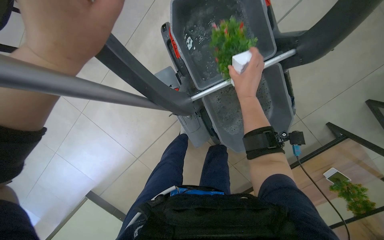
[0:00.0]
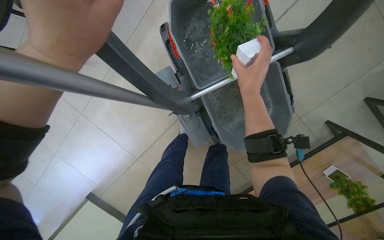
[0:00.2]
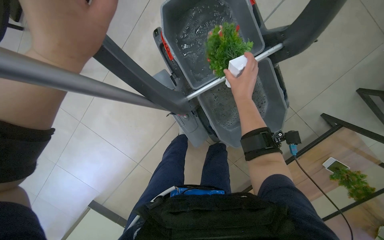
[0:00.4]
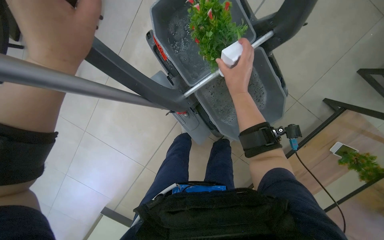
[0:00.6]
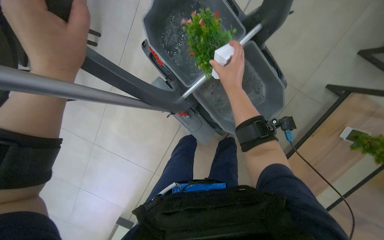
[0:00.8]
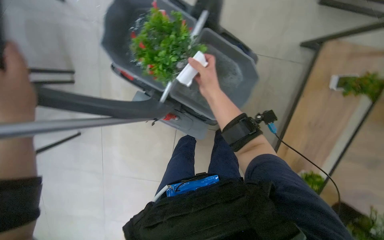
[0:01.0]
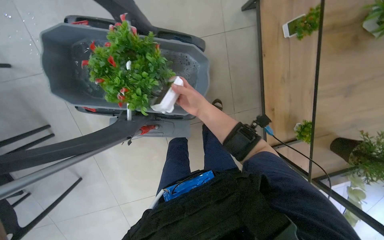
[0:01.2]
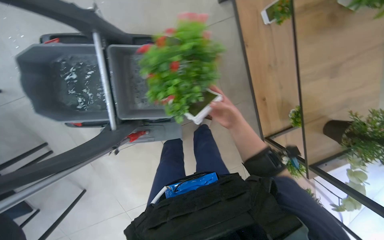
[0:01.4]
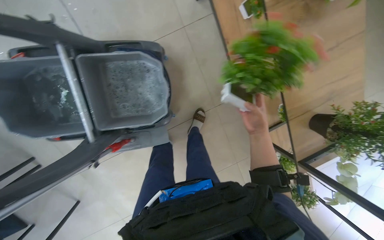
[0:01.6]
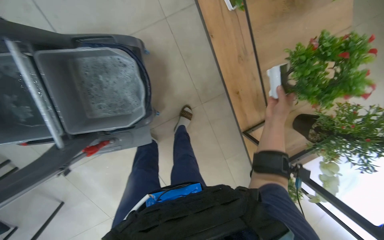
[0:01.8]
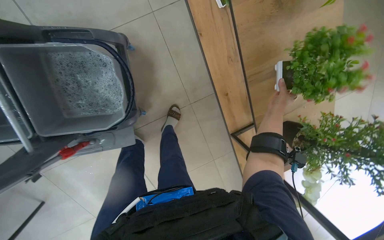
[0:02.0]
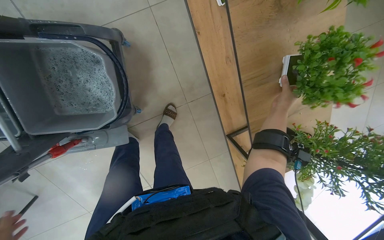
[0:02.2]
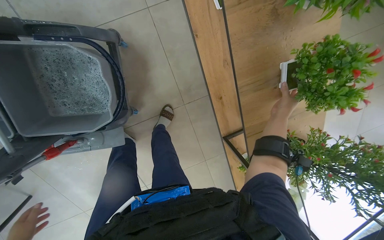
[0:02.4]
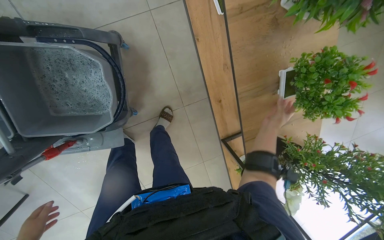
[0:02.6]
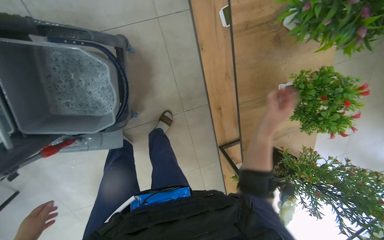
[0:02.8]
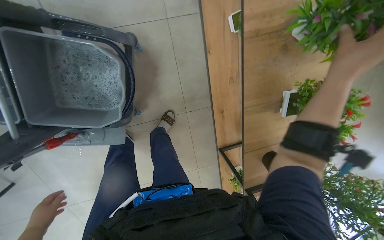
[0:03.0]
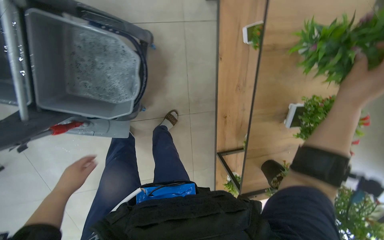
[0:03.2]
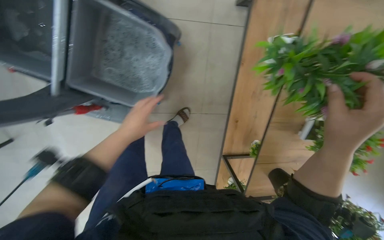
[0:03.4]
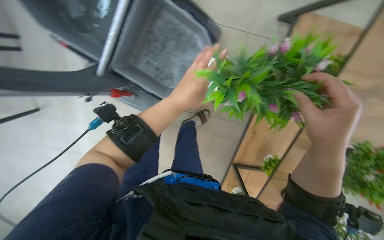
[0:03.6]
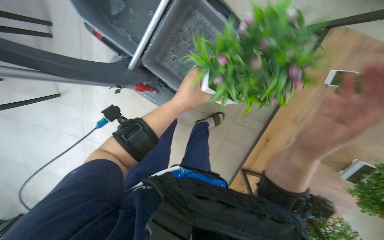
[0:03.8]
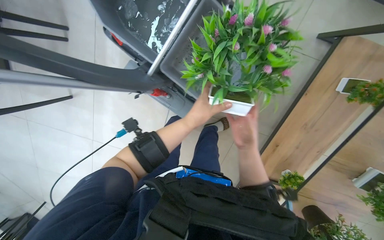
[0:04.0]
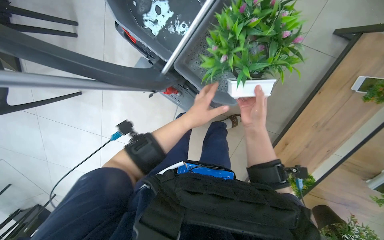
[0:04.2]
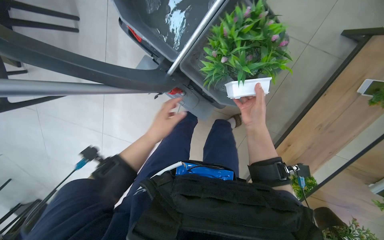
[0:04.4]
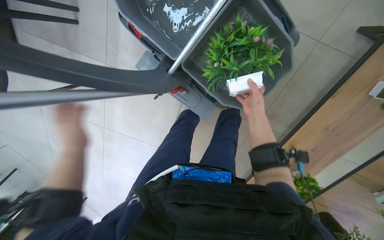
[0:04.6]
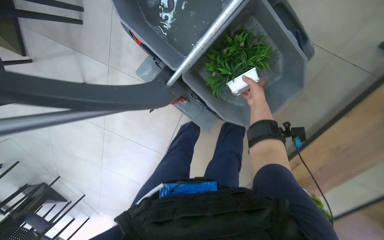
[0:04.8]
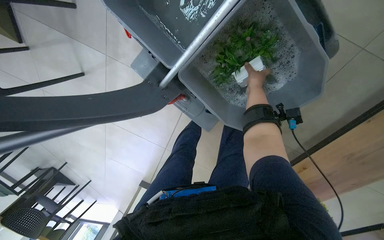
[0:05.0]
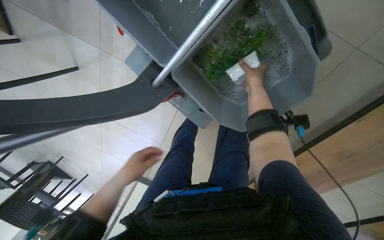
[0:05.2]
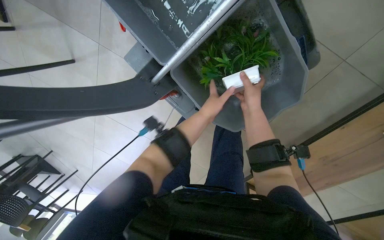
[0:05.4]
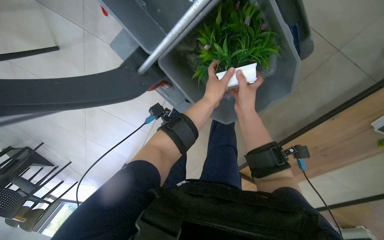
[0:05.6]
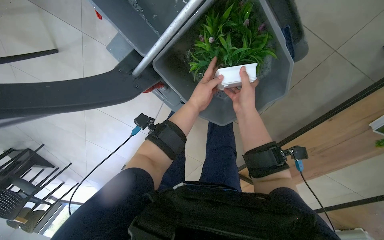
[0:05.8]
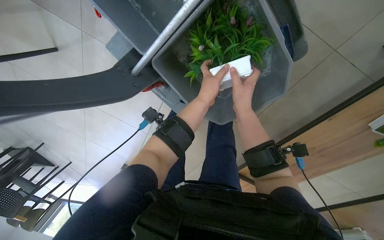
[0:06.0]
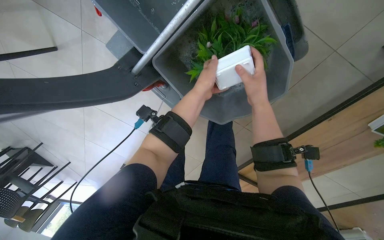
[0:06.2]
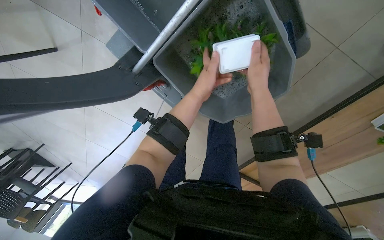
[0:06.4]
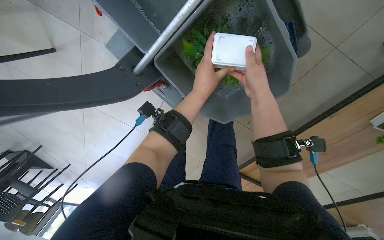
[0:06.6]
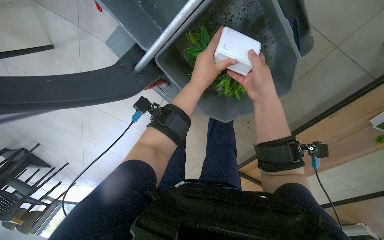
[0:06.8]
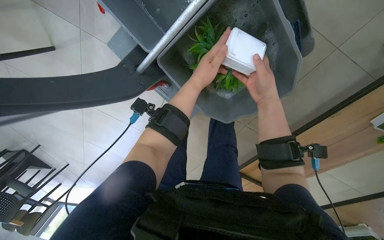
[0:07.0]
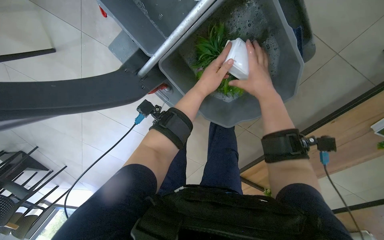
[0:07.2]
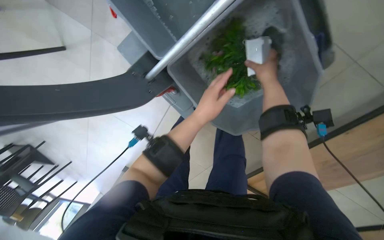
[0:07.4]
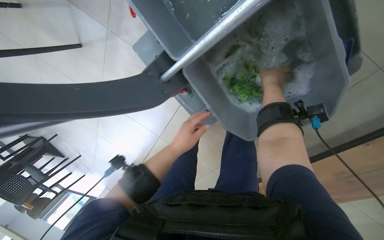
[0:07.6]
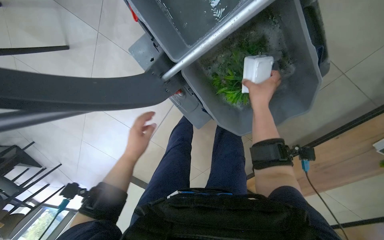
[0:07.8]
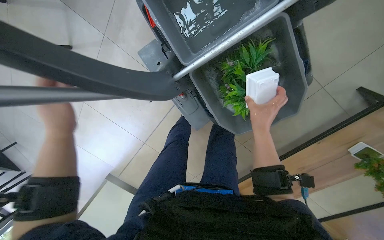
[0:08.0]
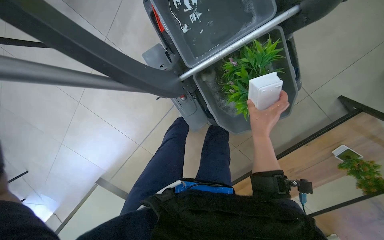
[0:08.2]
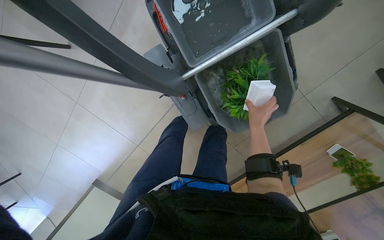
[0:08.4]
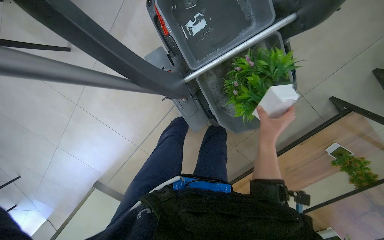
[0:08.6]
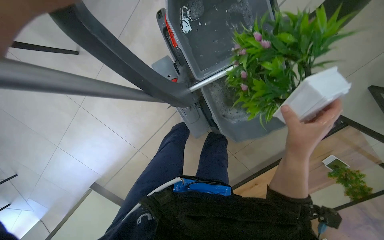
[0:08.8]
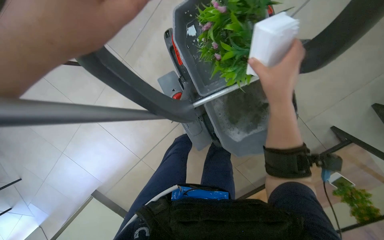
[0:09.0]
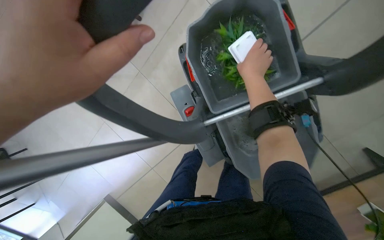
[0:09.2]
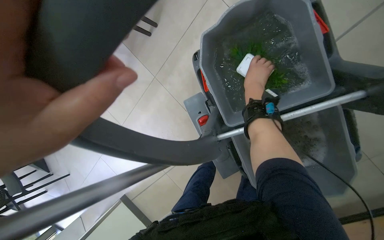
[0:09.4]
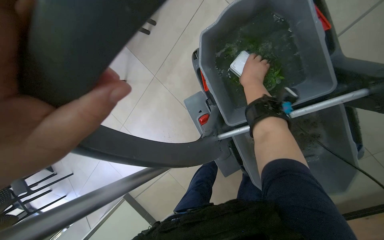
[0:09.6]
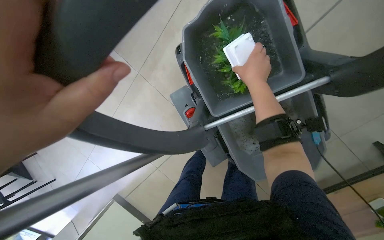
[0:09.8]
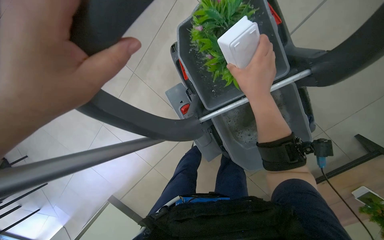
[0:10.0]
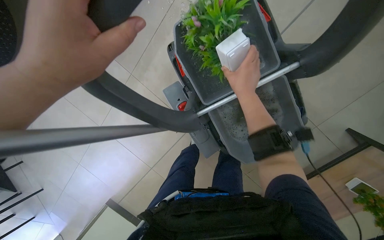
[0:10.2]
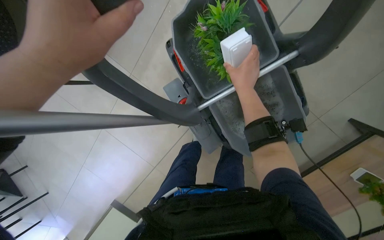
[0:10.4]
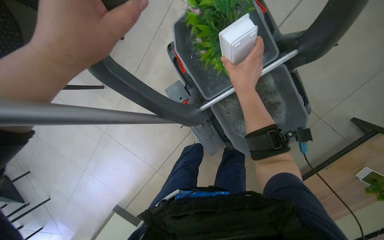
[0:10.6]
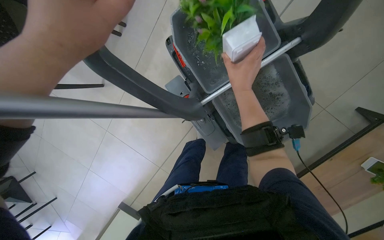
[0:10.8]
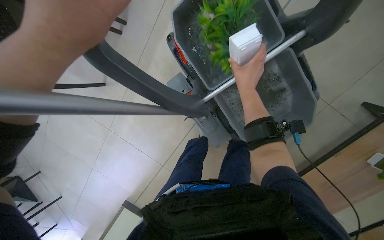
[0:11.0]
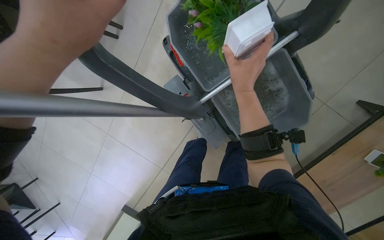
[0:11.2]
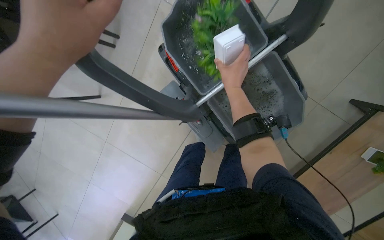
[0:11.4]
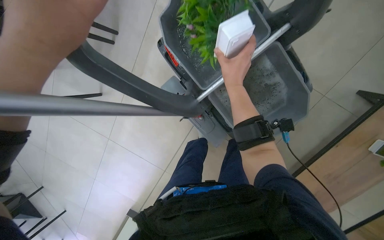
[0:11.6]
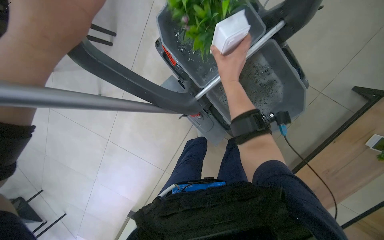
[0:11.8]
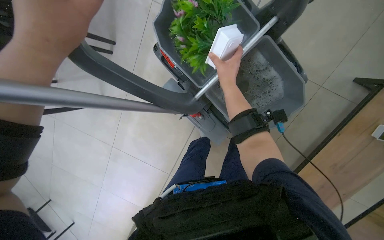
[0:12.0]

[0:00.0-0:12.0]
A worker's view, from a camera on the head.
Job: wiping surfaces.
The whole recording: Washing potted plants. The worker picks up decorative plants and flowers from a shelf, washes them in a cleaning cart, and places them back on the shelf.
0:00.0 to 0:01.6: Everything in view rotates roughly 50 degrees counterclockwise.
0:01.6 to 0:03.0: The right hand heads up the picture, to the right and nearer to the camera, covering some 40 cm.
0:03.0 to 0:04.4: The head travels some 40 cm. The scene turns about 35 degrees clockwise in the picture.
0:04.4 to 0:06.0: The wearer looks roughly 15 degrees further downward. The right hand travels farther from the camera and back again, approximately 20 cm each way.
0:06.0 to 0:07.6: The left hand is displaced to the left and down the picture by roughly 20 cm. Meanwhile the right hand goes some 15 cm up the picture.
0:07.6 to 0:09.0: The view tips upward by some 15 degrees. The right hand heads nearer to the camera, covering approximately 40 cm.
0:09.0 to 0:10.4: The right hand moves nearer and farther over about 20 cm, changing direction 2 times.
0:10.4 to 0:12.0: The hands make small movements and keep their place.

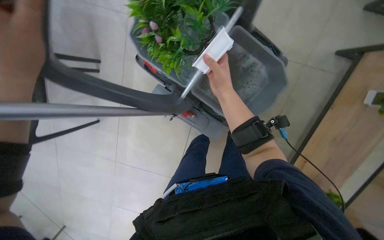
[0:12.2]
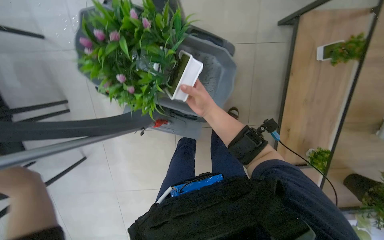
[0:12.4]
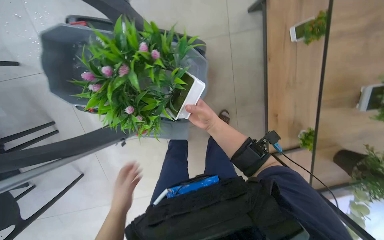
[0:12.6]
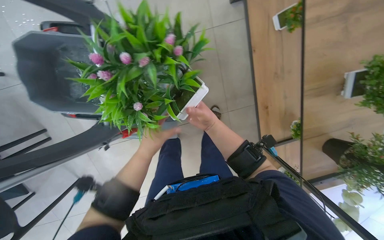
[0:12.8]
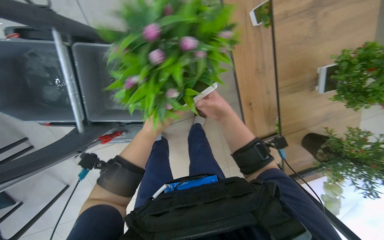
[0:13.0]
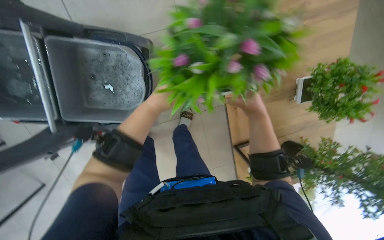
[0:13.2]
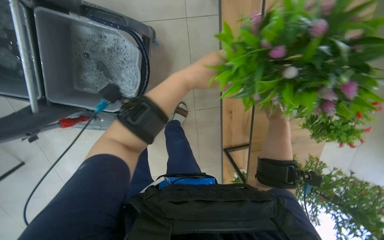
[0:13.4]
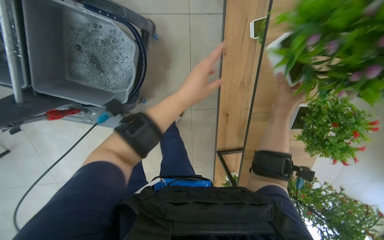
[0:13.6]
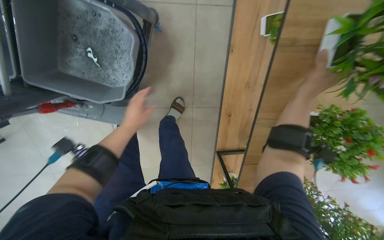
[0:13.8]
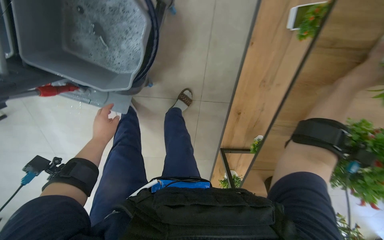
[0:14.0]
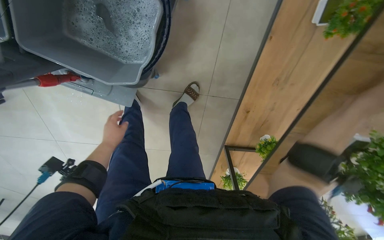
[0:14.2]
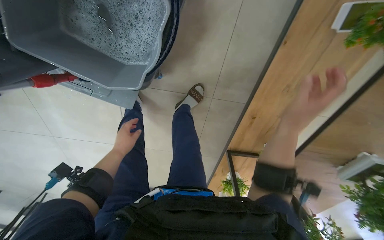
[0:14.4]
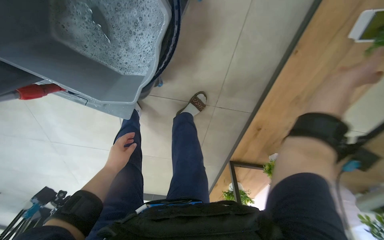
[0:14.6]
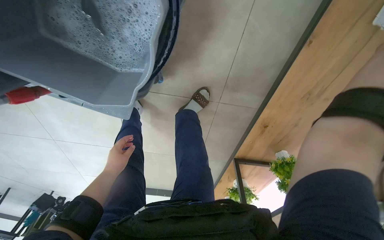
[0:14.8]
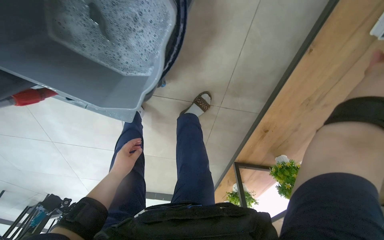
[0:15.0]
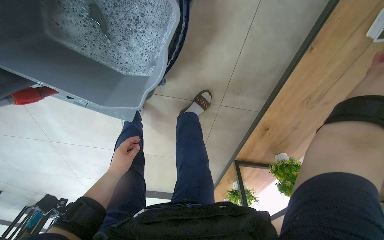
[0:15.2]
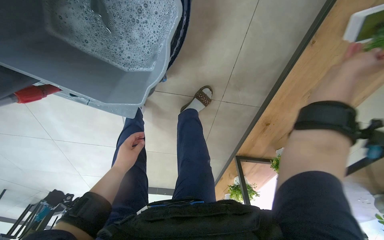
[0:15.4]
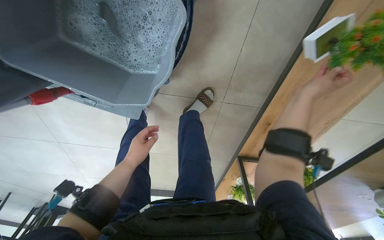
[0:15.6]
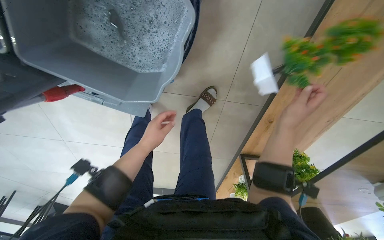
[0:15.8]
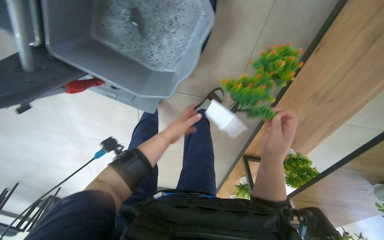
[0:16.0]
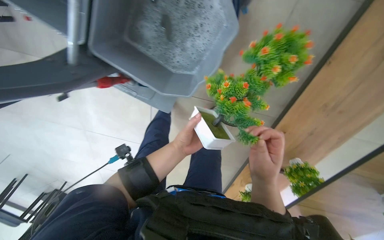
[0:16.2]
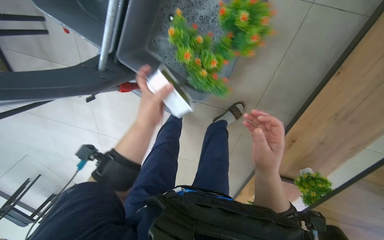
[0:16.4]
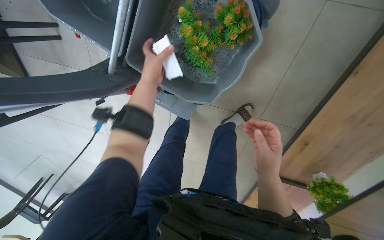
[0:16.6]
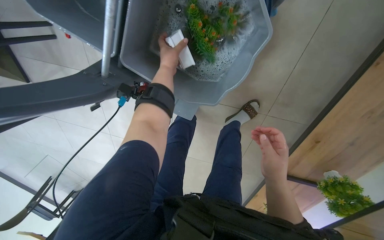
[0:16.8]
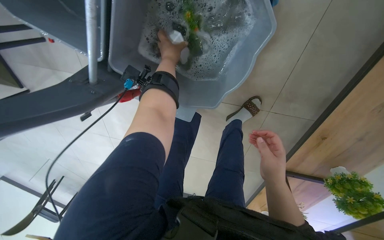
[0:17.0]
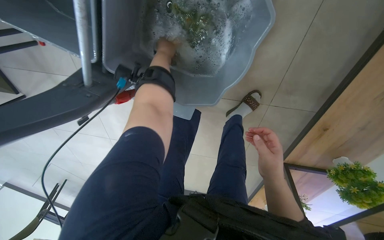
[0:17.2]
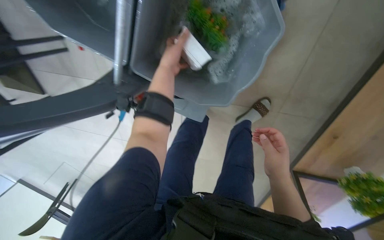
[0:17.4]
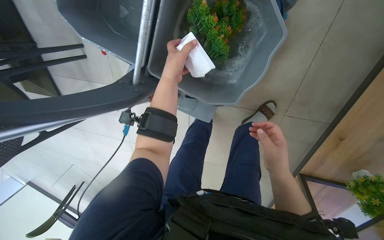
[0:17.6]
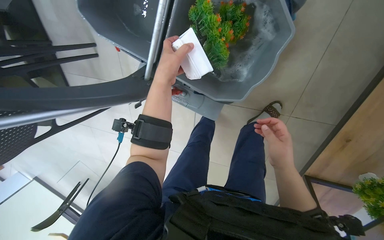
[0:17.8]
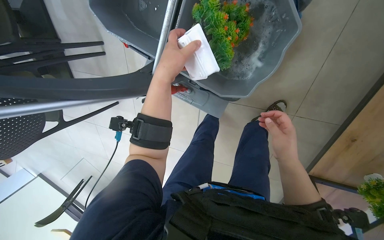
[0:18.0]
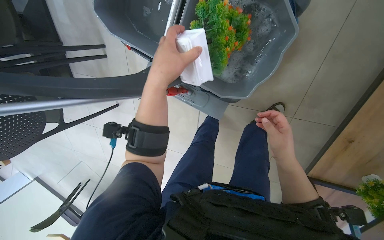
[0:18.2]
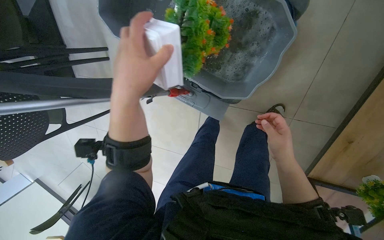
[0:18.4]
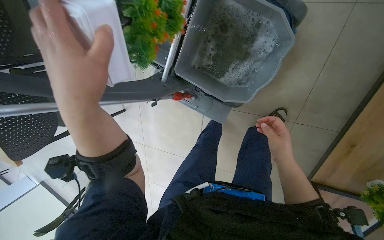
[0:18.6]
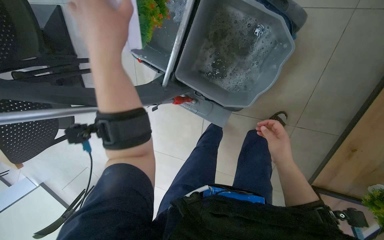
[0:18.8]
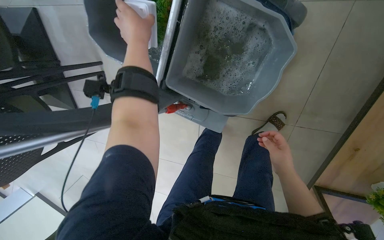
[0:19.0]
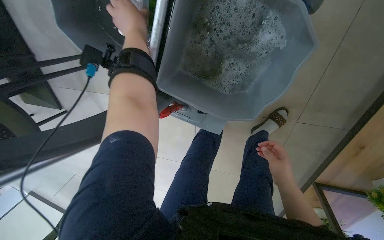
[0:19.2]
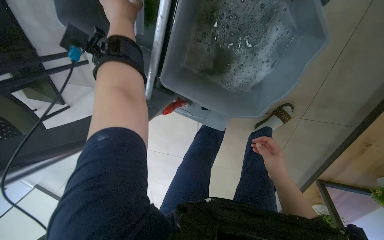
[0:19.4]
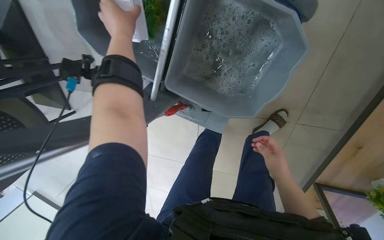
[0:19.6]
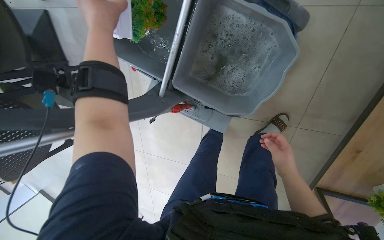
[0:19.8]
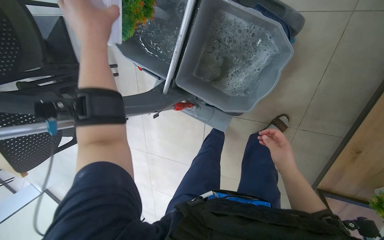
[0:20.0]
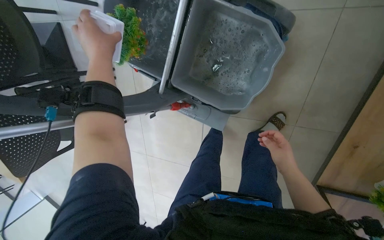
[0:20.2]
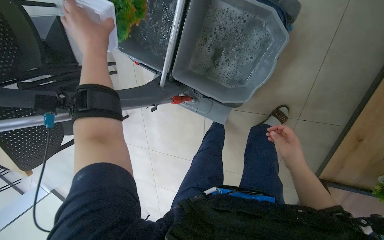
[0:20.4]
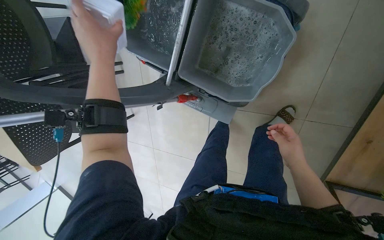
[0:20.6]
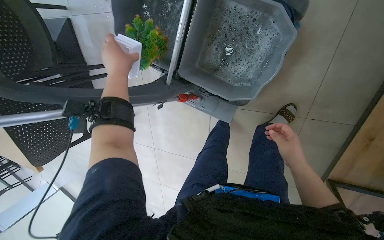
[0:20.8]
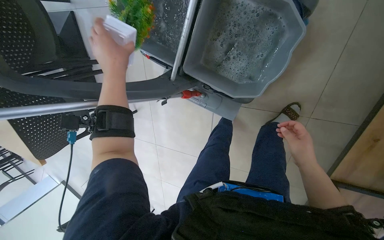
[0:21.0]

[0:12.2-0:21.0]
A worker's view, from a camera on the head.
Job: wiping surfaces.
The whole recording: Washing potted plants. The worker picks up decorative plants and flowers from a shelf, washes them in a cleaning cart, and places them back on the shelf.
0:12.2 to 0:13.6: The camera is carried about 40 cm.
0:13.6 to 0:15.2: The view tilts roughly 10 degrees downward. The left hand shifts some 50 cm farther from the camera and to the left.
0:15.2 to 0:16.6: The left hand is displaced nearer to the camera and up the picture by approximately 35 cm.
0:16.6 to 0:18.0: The left hand travels nearer to the camera by roughly 20 cm.
0:18.0 to 0:19.6: The left hand goes some 20 cm up the picture and to the left.
0:19.6 to 0:21.0: The left hand moves down the picture and to the left, some 20 cm.
